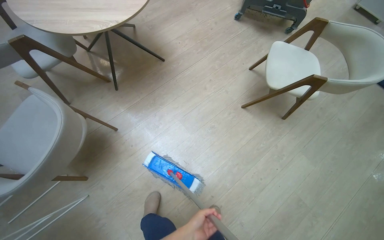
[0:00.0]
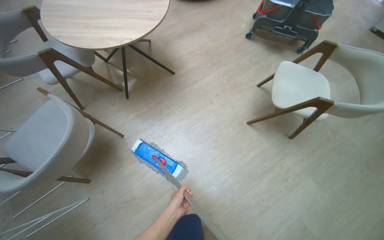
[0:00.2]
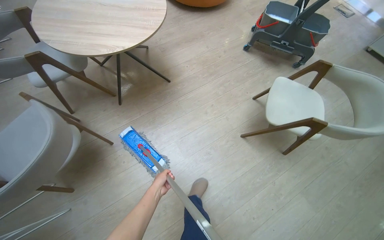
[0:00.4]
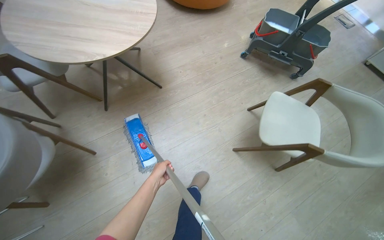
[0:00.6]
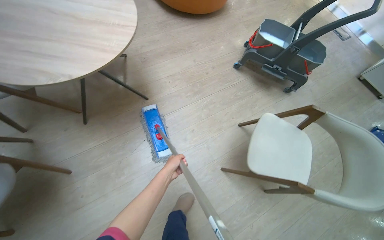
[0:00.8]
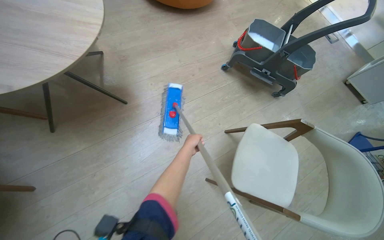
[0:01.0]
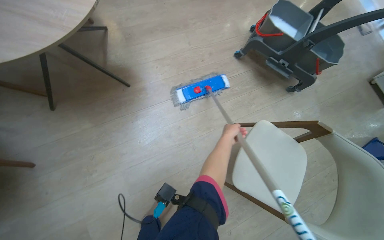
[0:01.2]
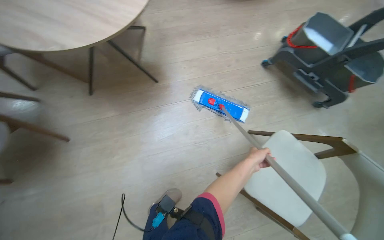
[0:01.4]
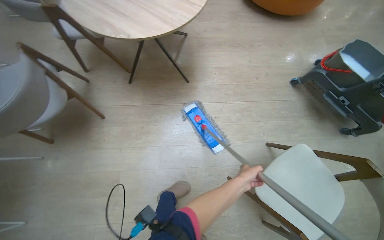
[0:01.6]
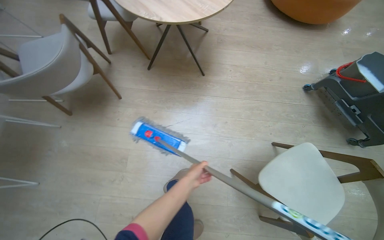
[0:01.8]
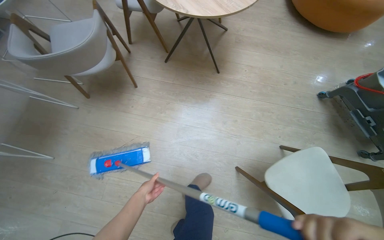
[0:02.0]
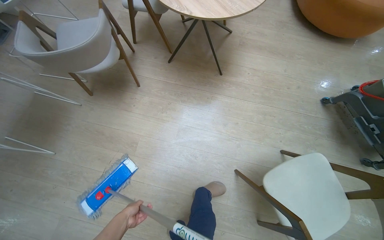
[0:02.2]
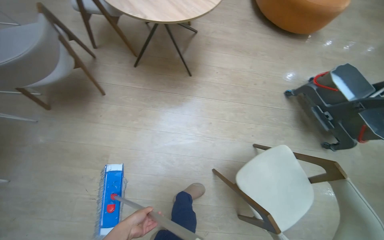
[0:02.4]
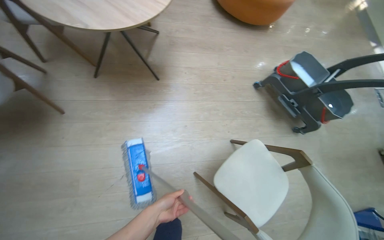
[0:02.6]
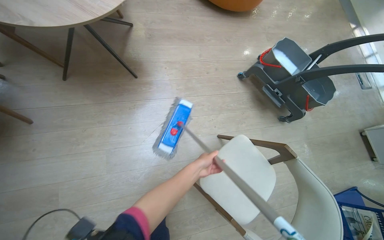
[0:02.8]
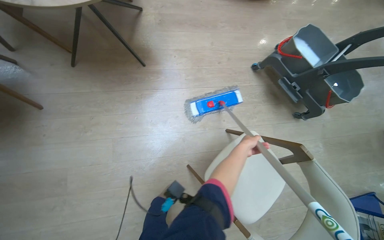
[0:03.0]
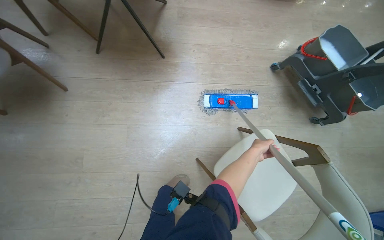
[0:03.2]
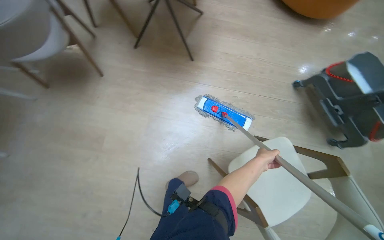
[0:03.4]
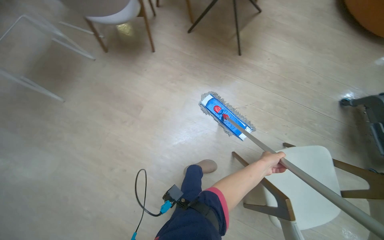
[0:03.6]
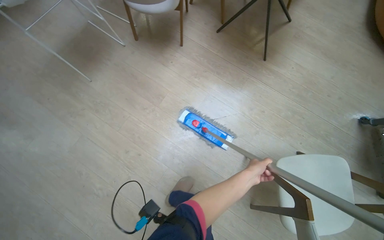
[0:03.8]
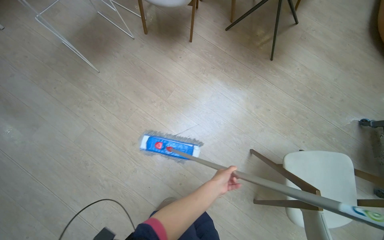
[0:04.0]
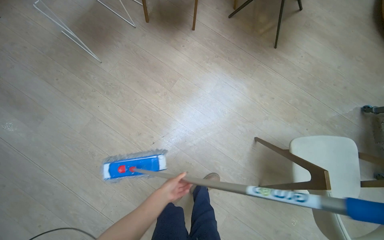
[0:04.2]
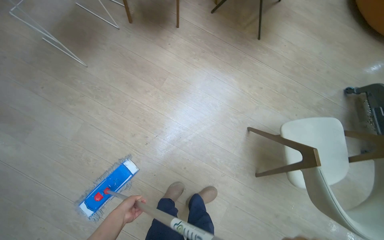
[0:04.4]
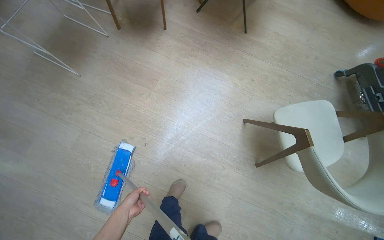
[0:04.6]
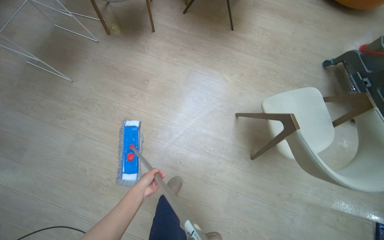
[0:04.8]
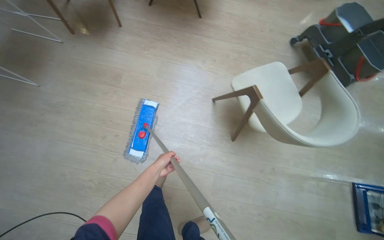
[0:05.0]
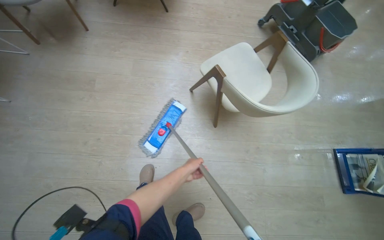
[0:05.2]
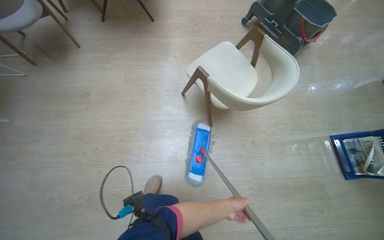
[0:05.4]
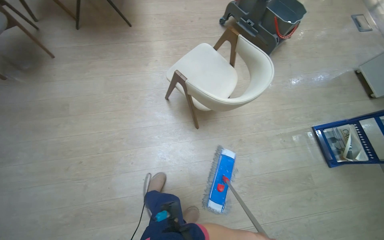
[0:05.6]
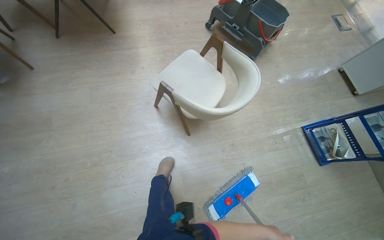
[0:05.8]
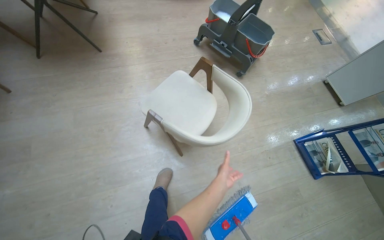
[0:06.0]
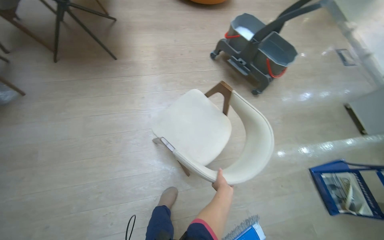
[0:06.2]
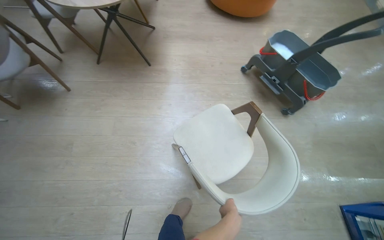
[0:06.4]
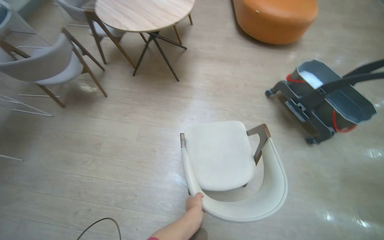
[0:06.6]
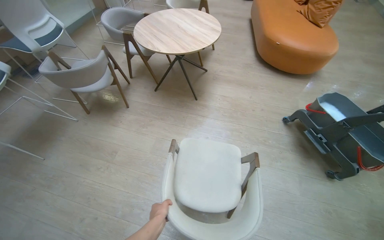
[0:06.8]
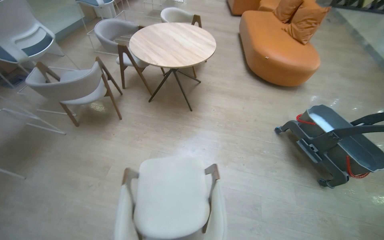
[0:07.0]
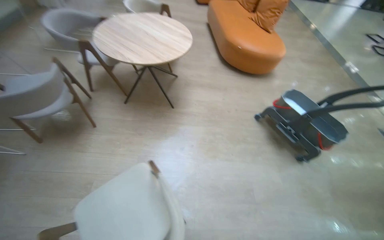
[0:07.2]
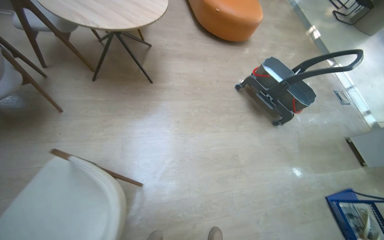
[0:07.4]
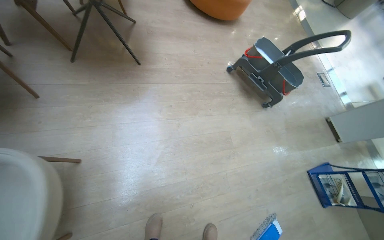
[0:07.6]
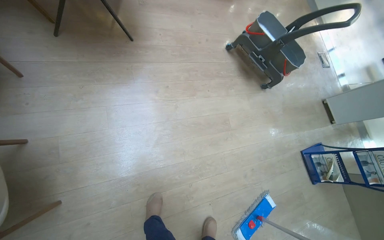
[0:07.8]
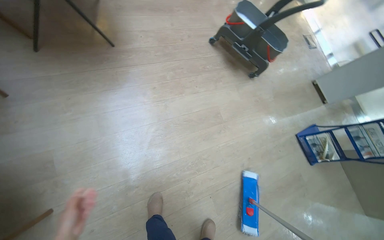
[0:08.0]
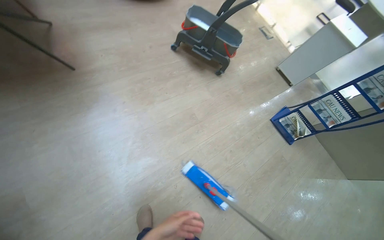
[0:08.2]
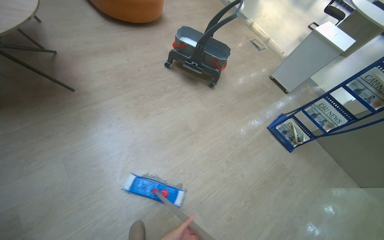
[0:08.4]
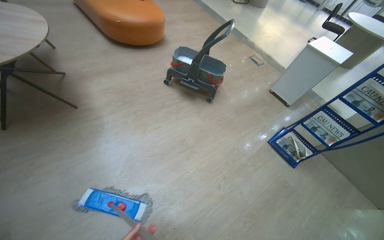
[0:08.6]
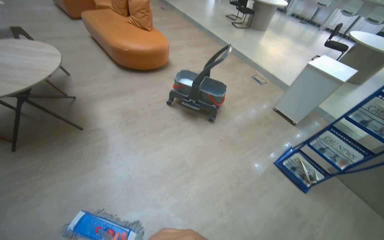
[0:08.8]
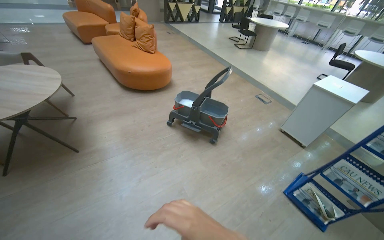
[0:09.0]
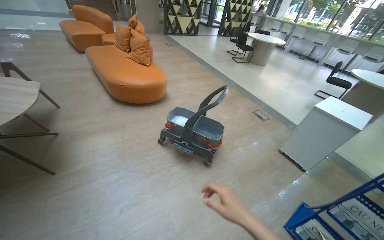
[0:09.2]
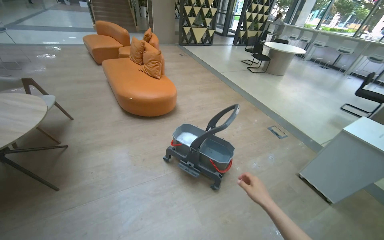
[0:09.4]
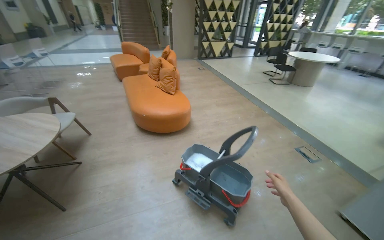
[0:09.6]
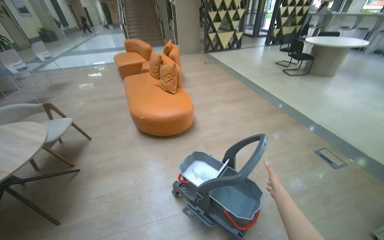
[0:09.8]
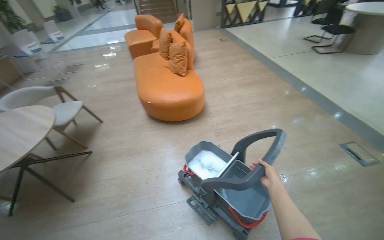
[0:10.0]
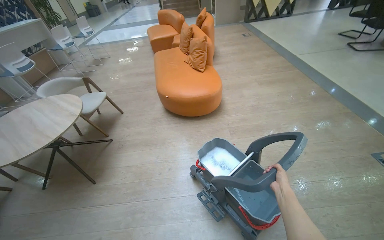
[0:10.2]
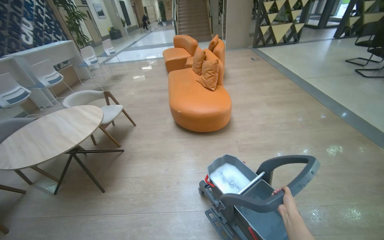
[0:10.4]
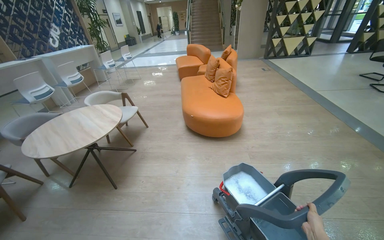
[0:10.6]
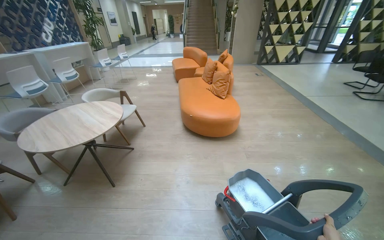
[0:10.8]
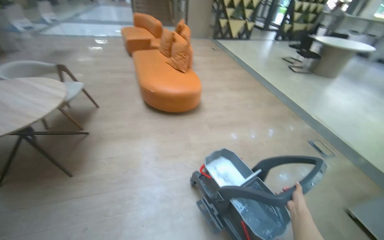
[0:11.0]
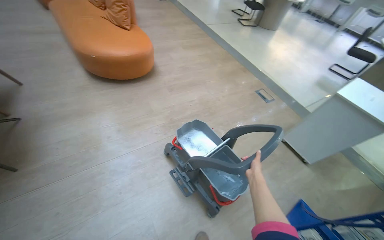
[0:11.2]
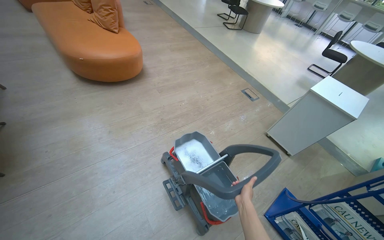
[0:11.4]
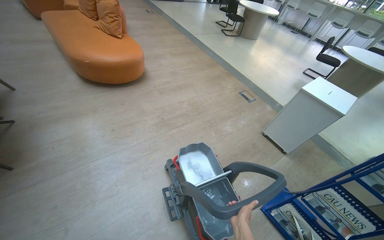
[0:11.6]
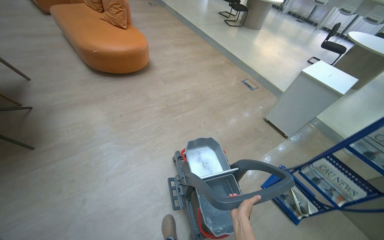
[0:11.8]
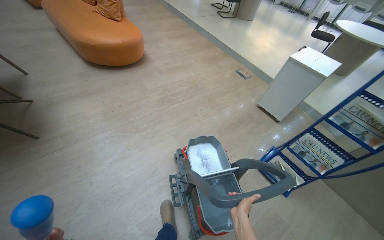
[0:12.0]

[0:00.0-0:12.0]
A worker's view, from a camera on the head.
Job: mopping floor.
The whole recording: Mopping light-colored floor. The worker mops the light-colored floor, moving furniture and rinsing the mop head as needed.
0:00.0 to 0:01.6: The camera travels roughly 50 cm. The head turns to the left by approximately 40 degrees.
0:01.6 to 0:03.0: The left hand travels to the left and back again, roughly 50 cm each way.
0:03.0 to 0:04.4: The wearer moves some 80 cm. The wearer's head swings about 35 degrees to the left.
0:04.4 to 0:06.0: The camera is carried approximately 70 cm. The wearer looks some 45 degrees further to the right.
0:06.0 to 0:07.6: The wearer moves approximately 60 cm.
0:07.6 to 0:09.0: The wearer moves to the right, approximately 70 cm. The view tips upward by approximately 20 degrees.
0:09.0 to 0:10.4: The head travels approximately 90 cm. The head rotates approximately 30 degrees to the left.
0:10.4 to 0:12.0: The head travels some 60 cm. The head rotates about 40 degrees to the right. The wearer looks some 20 degrees further downward.

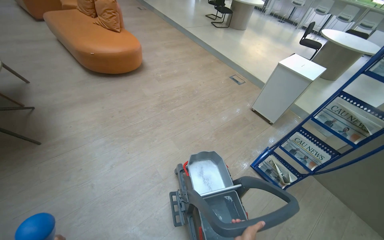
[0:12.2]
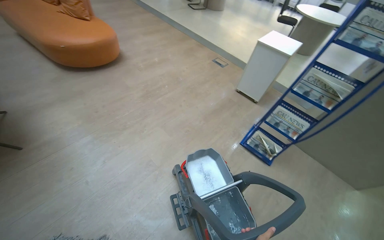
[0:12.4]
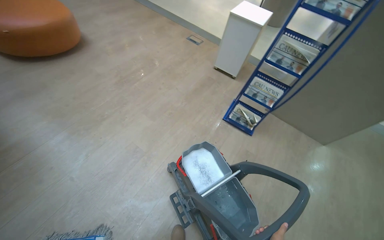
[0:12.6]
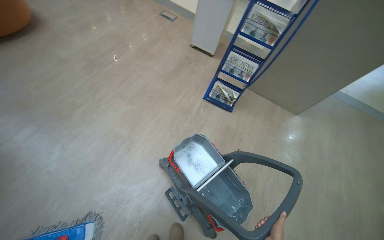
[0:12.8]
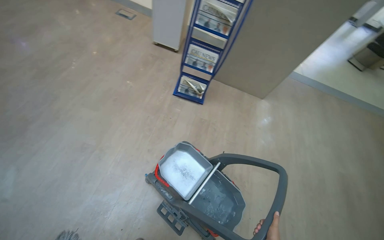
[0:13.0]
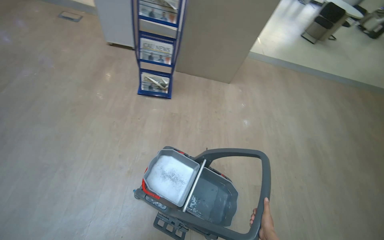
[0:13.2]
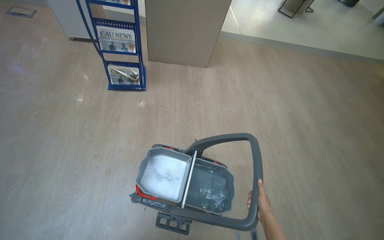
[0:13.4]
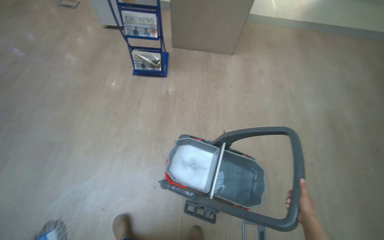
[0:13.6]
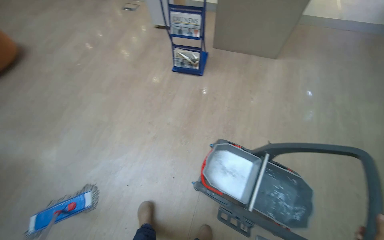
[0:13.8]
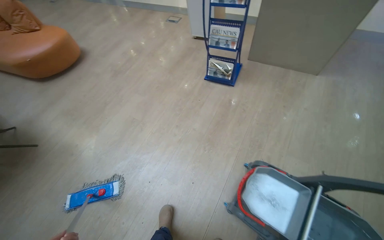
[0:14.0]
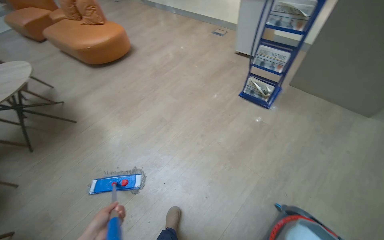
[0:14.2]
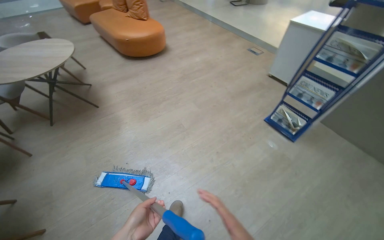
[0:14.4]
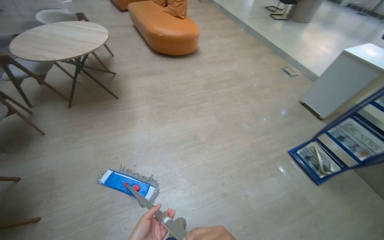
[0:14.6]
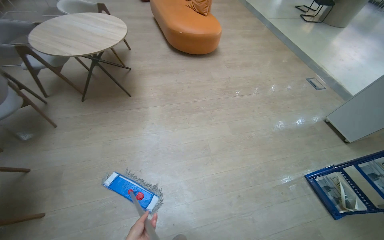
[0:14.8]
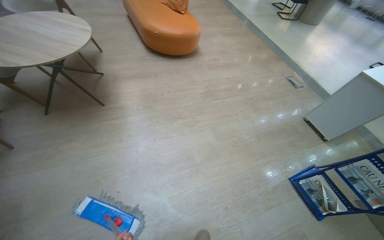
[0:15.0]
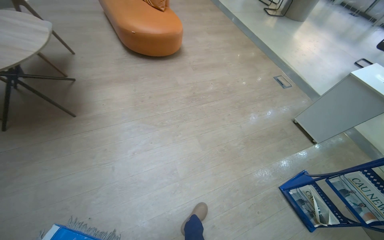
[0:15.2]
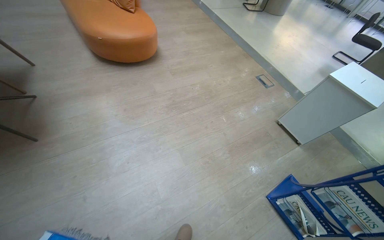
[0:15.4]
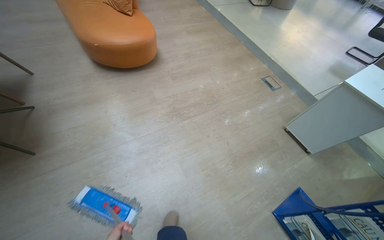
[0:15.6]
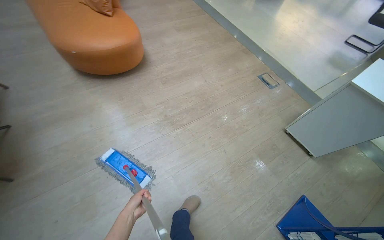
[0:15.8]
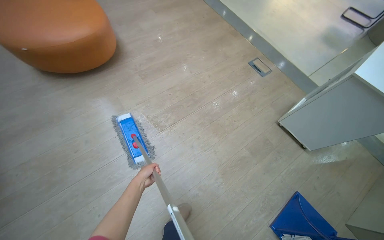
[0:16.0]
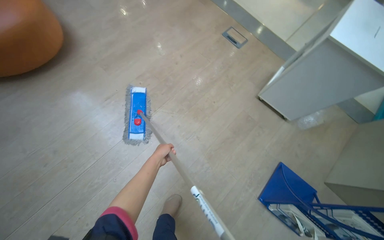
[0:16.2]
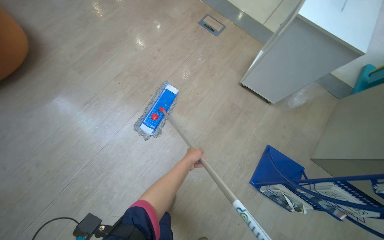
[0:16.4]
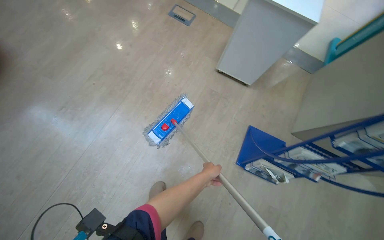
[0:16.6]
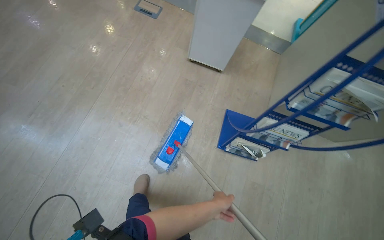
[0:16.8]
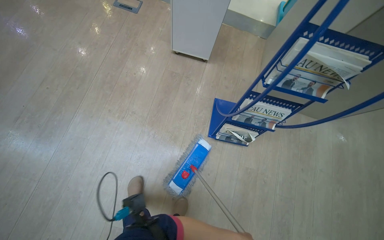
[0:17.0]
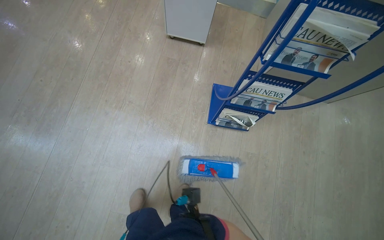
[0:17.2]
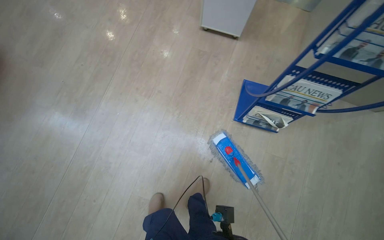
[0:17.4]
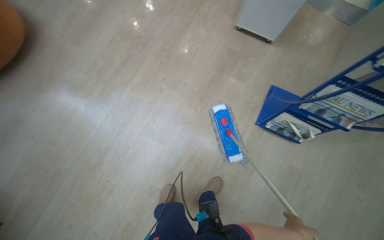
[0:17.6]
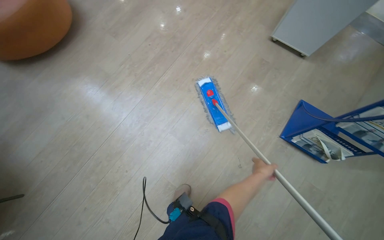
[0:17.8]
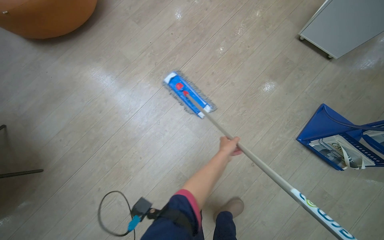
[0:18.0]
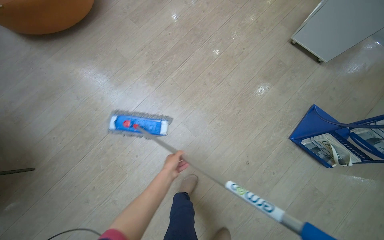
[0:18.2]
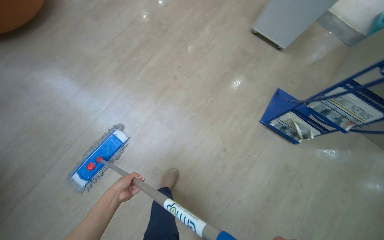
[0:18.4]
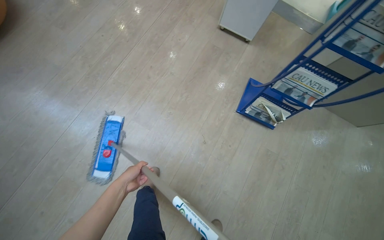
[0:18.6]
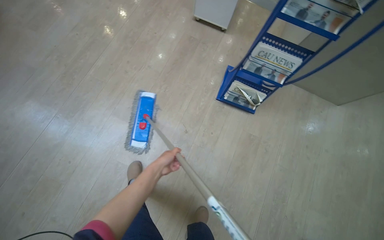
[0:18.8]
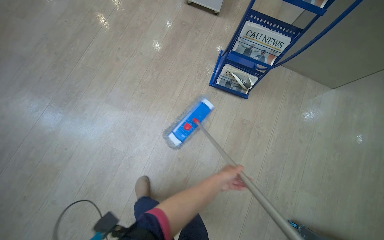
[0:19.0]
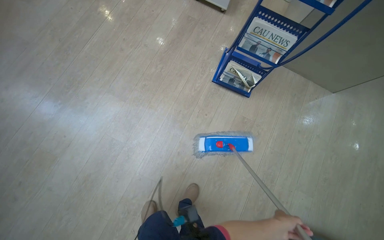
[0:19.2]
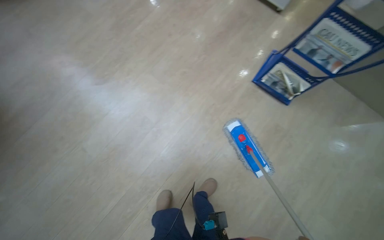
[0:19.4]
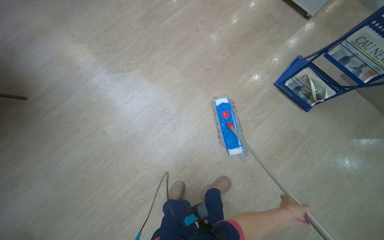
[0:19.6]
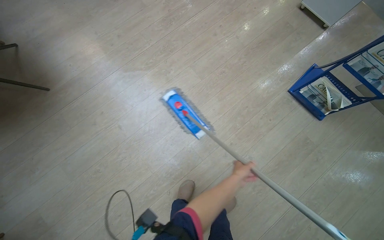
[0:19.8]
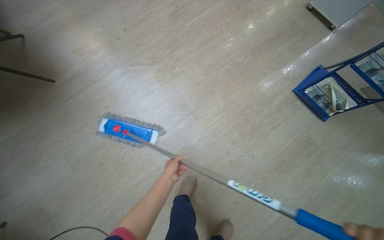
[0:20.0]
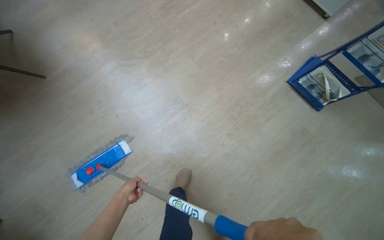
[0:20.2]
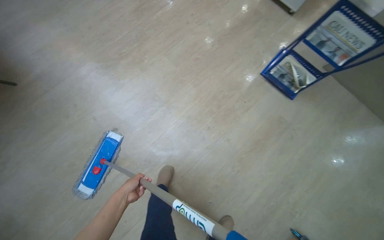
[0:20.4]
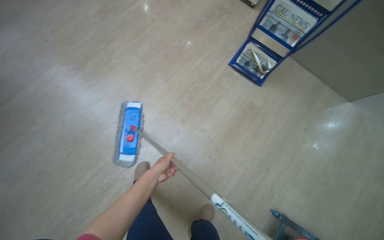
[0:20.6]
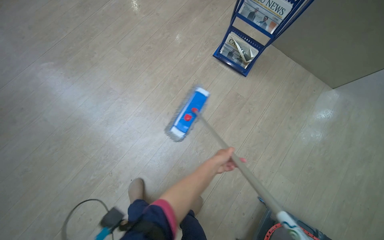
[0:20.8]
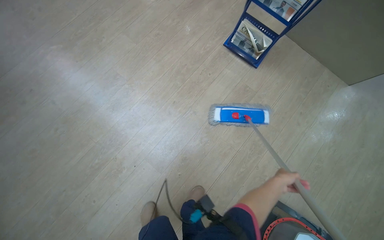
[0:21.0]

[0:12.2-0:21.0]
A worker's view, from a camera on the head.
Job: mopping floor.
The whole recording: Mopping light-colored floor. The worker mops the light-colored floor, moving furniture and rinsing the mop head as needed.
0:12.2 to 0:13.6: The wearer looks roughly 60 degrees further to the right. The camera pitches downward, by roughly 30 degrees.
0:13.6 to 0:15.2: The wearer moves some 1 m. The head turns to the left by approximately 60 degrees.
0:15.2 to 0:16.6: The wearer moves some 1 m. The wearer looks some 40 degrees further to the right. The view tips downward by approximately 25 degrees.
0:16.6 to 0:18.0: The head rotates some 15 degrees to the left.
0:18.0 to 0:19.6: The wearer moves roughly 60 cm.
0:19.6 to 0:21.0: The camera is carried about 50 cm.
